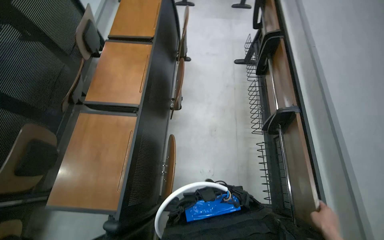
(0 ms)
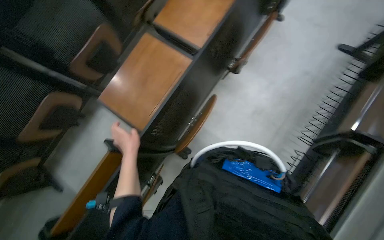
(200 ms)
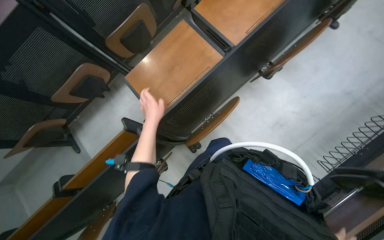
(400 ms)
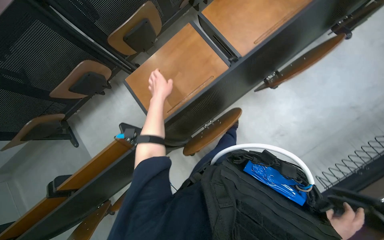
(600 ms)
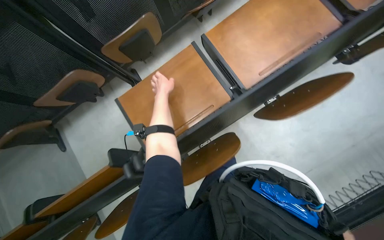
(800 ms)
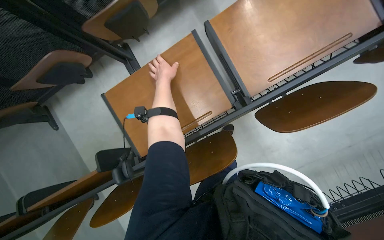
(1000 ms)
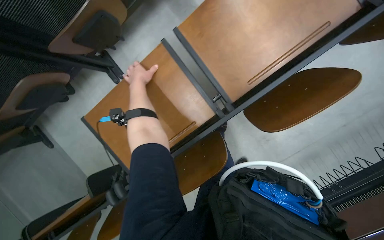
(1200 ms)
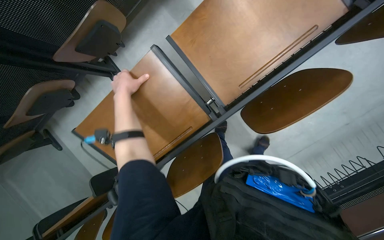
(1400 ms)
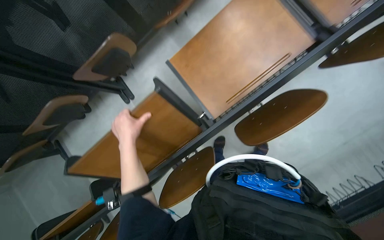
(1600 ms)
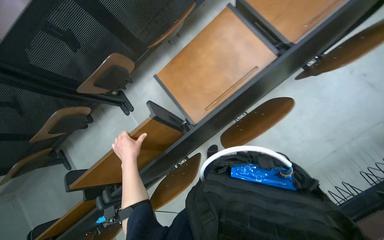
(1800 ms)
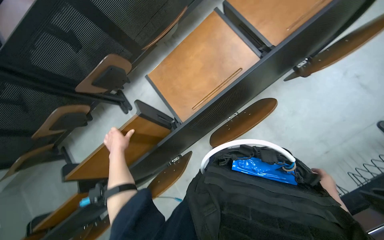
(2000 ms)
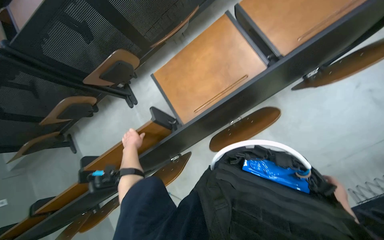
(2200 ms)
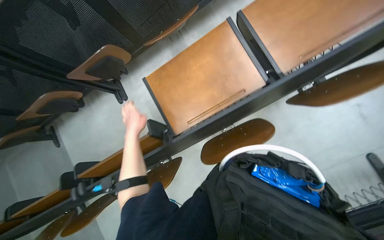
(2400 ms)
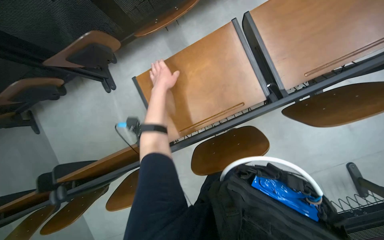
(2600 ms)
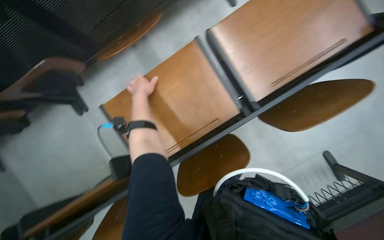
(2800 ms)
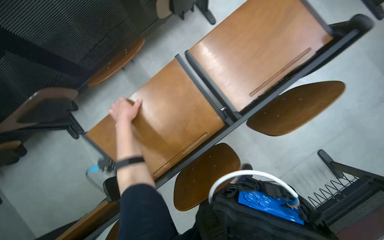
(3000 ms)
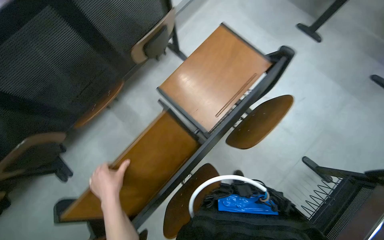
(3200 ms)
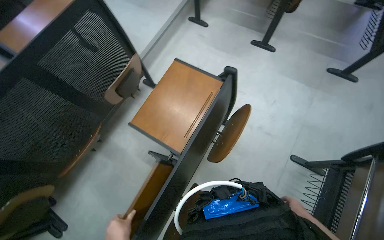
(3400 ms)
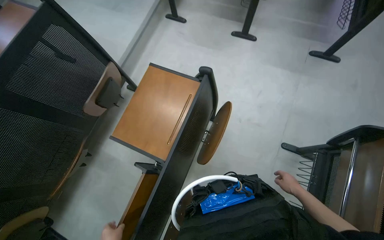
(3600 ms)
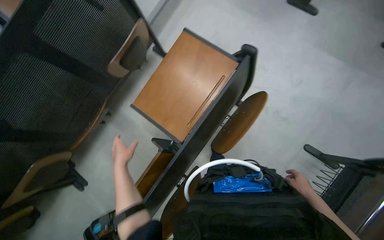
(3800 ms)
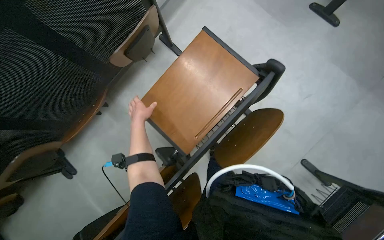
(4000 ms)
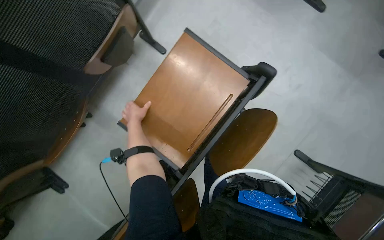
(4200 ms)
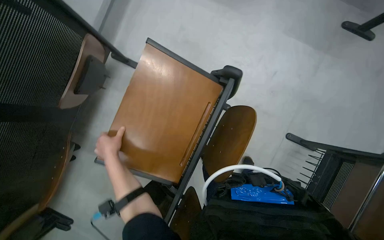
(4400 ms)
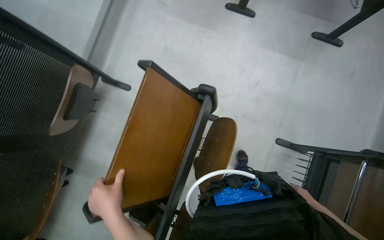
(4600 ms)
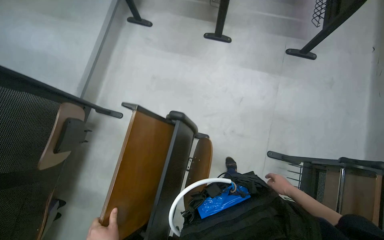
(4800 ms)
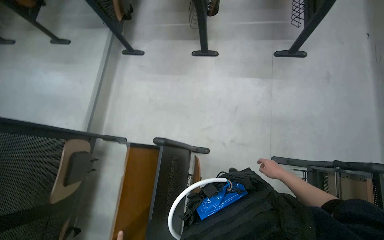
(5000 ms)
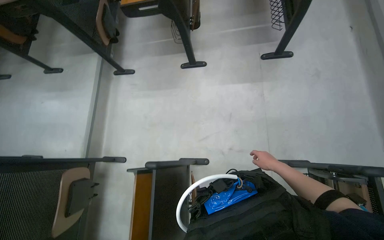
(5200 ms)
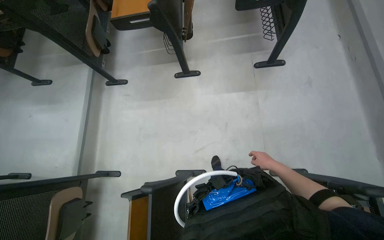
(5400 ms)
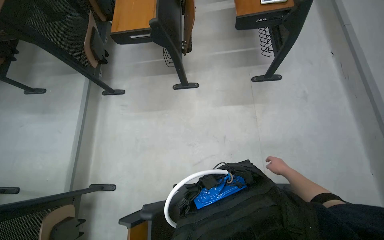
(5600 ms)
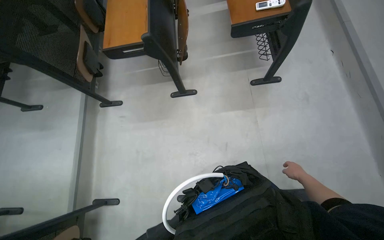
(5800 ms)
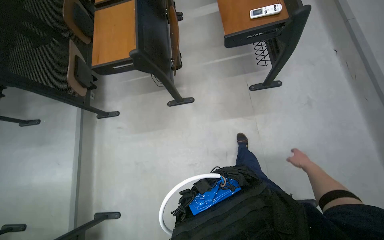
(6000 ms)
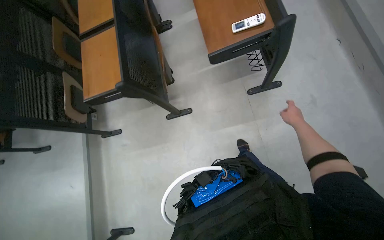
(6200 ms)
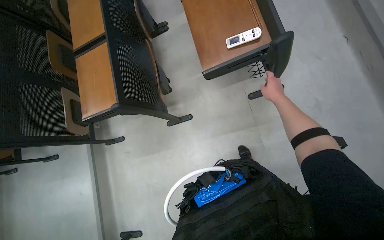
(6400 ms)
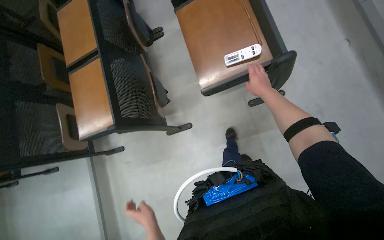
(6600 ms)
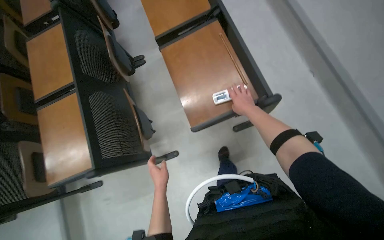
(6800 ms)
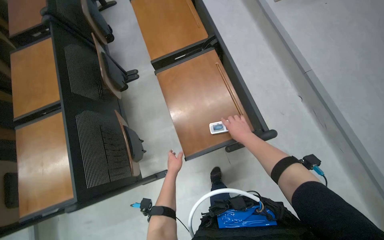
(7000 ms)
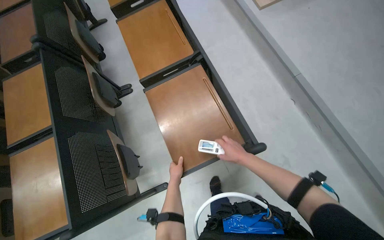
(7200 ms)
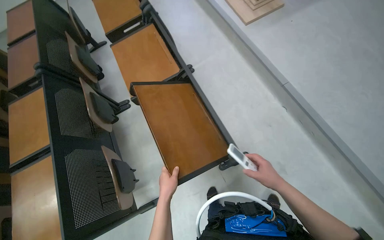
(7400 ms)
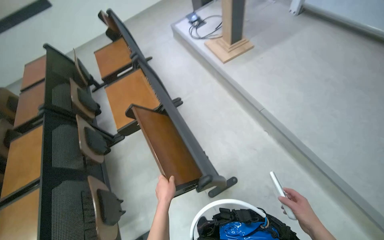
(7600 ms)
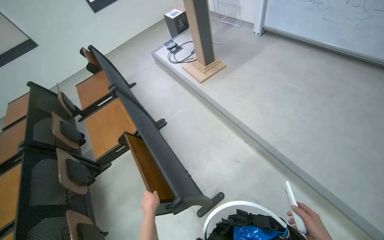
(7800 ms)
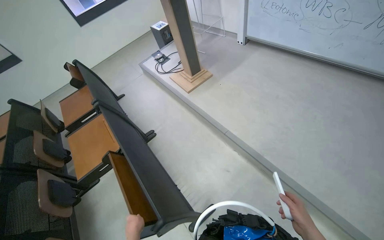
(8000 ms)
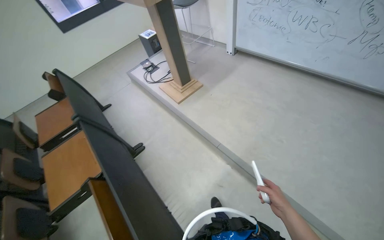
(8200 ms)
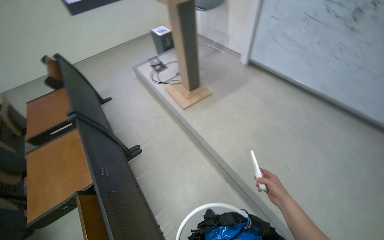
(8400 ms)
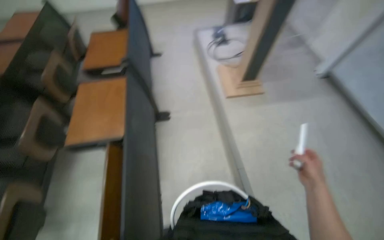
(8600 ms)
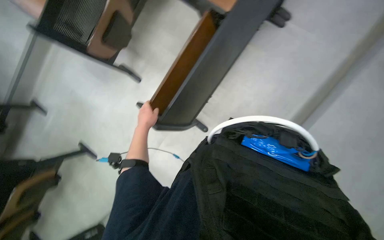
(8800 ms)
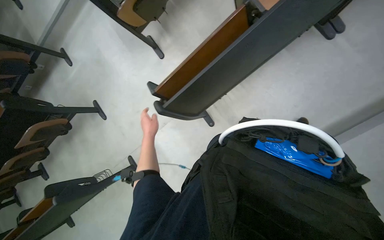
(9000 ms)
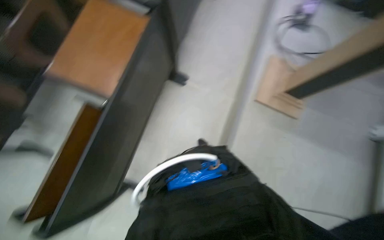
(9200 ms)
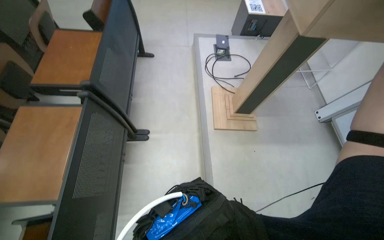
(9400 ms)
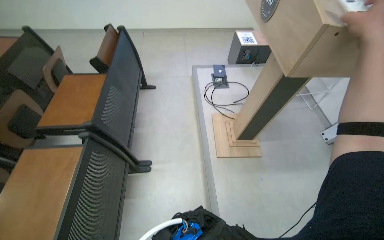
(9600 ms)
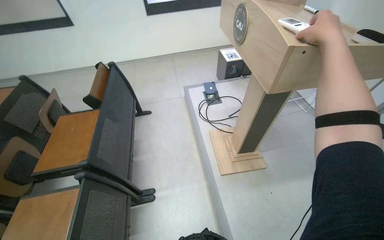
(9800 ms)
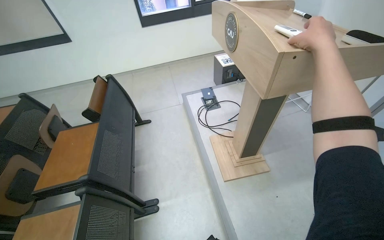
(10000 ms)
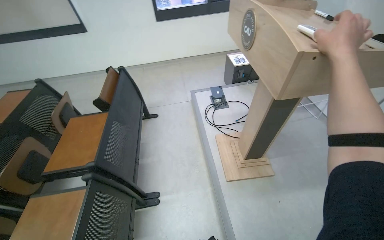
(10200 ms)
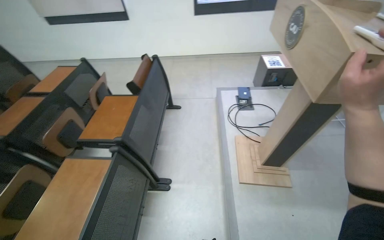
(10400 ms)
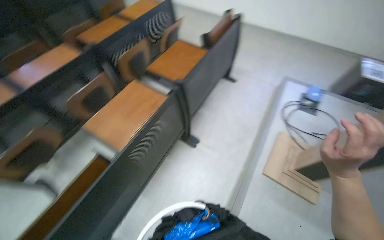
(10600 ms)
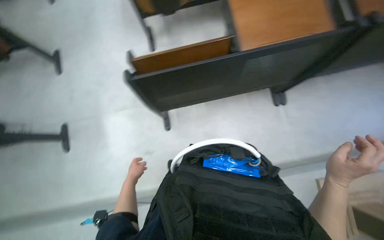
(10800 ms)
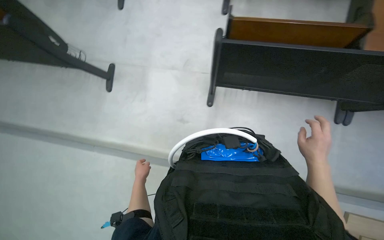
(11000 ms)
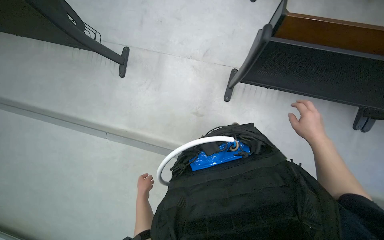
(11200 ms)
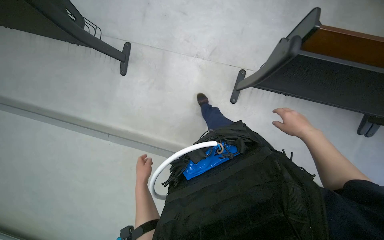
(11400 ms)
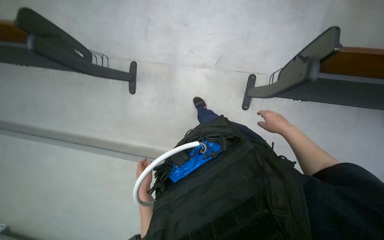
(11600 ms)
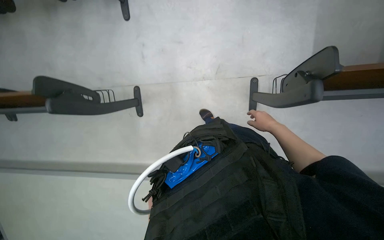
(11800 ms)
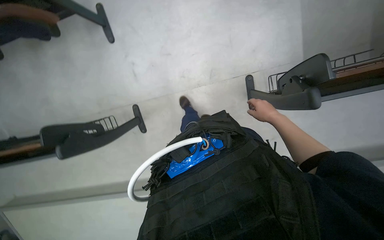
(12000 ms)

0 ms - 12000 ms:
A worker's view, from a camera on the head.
Job: organizing items.
The whole recording: Unfolding desks in classroom. The worker continues unfolding desks in the classroom.
0 ms - 1600 ms: The wearer looks some 45 degrees further to the left. The view tilts roughly 15 degrees downward.
1600 ms - 3000 ms: The left hand goes up the picture and returns, roughly 25 cm each way.
3000 ms - 4400 ms: The scene turns roughly 30 degrees counterclockwise in the picture.
4400 ms - 6000 ms: The head travels about 80 cm. The view tips upward by approximately 20 degrees. Everything in view rotates some 35 degrees counterclockwise.
6000 ms - 7600 ms: The camera travels approximately 70 cm. The wearer looks about 20 degrees further upward.
7600 ms - 9000 ms: The head rotates about 40 degrees to the left. The view tips downward by some 15 degrees.
9000 ms - 10400 ms: The wearer looks about 35 degrees further to the right. The view tilts about 35 degrees upward.
10400 ms - 12000 ms: The camera sweeps to the left, by approximately 30 degrees. The wearer looks approximately 15 degrees further downward.

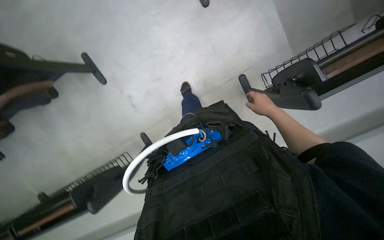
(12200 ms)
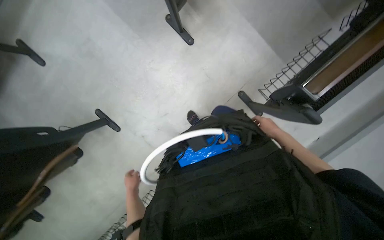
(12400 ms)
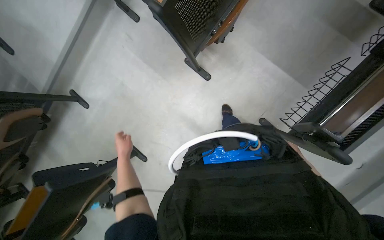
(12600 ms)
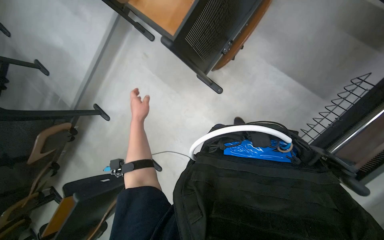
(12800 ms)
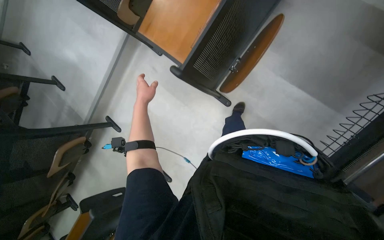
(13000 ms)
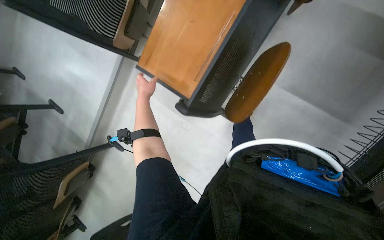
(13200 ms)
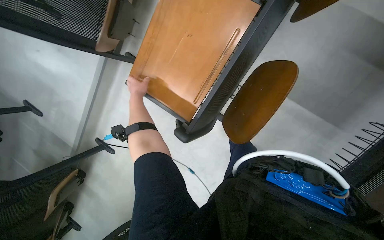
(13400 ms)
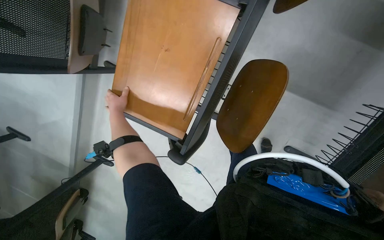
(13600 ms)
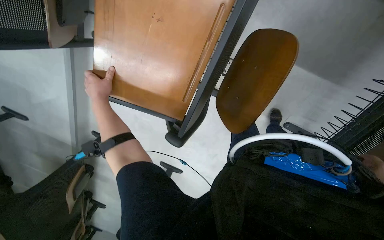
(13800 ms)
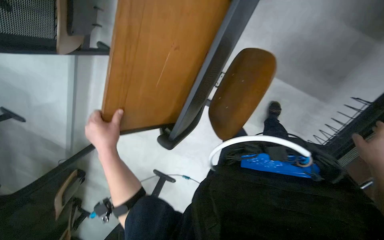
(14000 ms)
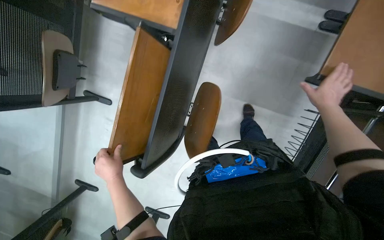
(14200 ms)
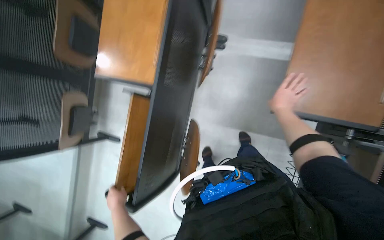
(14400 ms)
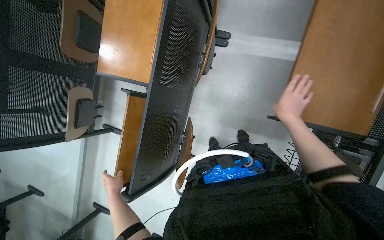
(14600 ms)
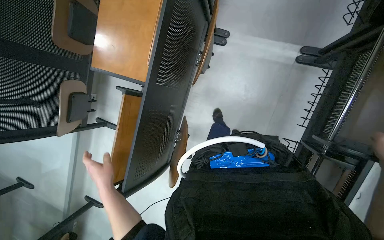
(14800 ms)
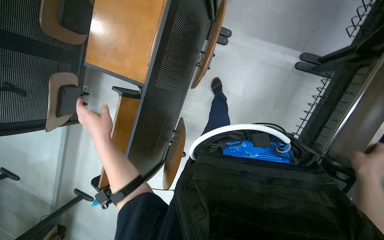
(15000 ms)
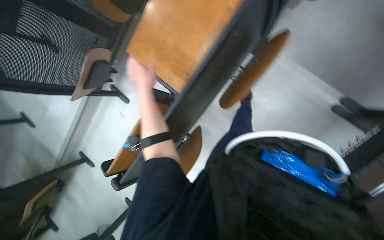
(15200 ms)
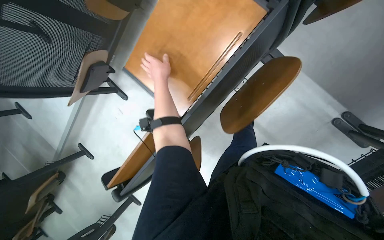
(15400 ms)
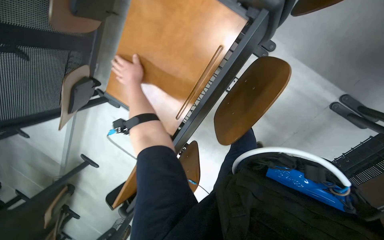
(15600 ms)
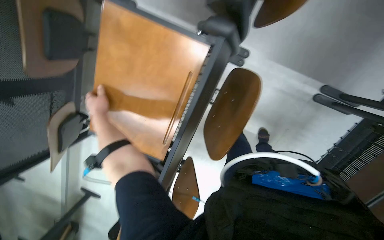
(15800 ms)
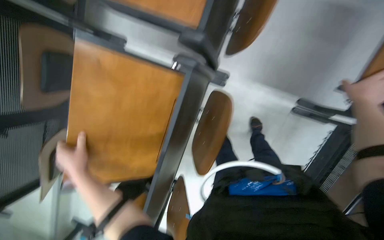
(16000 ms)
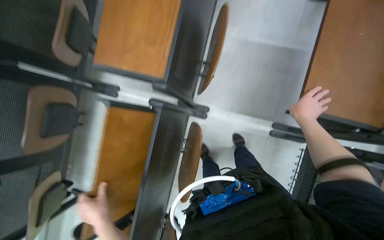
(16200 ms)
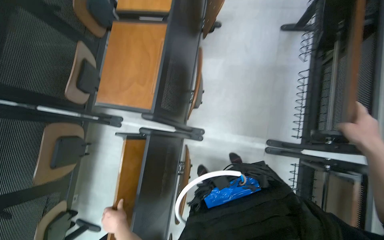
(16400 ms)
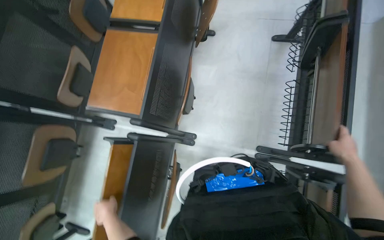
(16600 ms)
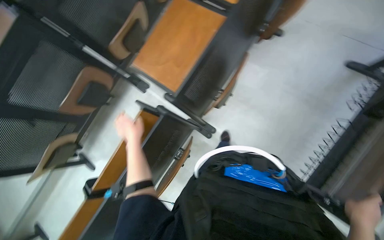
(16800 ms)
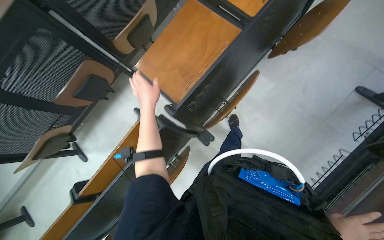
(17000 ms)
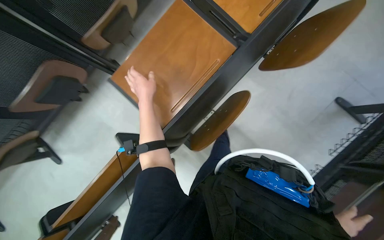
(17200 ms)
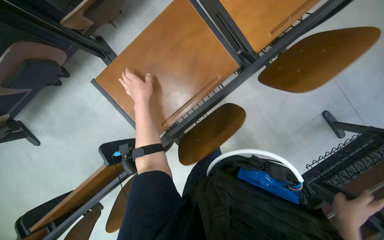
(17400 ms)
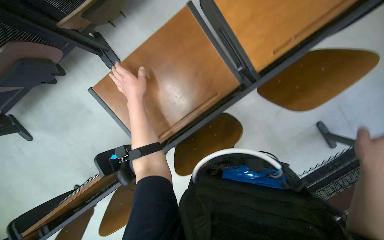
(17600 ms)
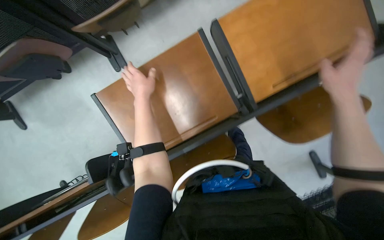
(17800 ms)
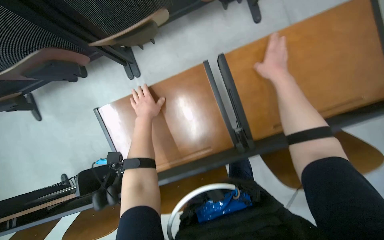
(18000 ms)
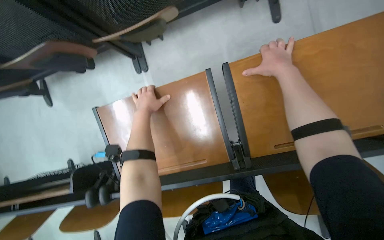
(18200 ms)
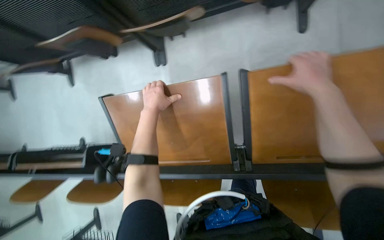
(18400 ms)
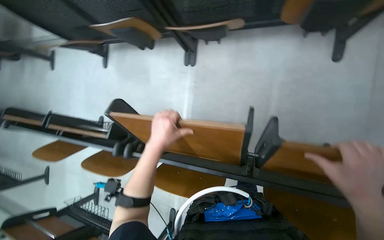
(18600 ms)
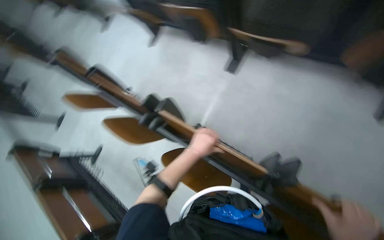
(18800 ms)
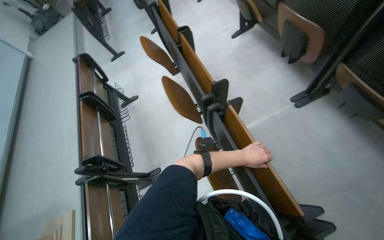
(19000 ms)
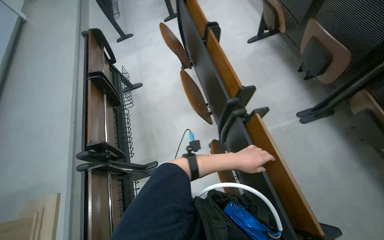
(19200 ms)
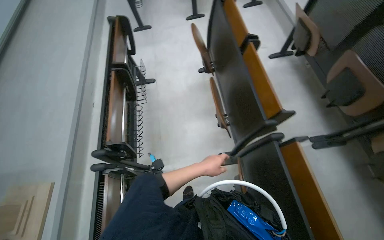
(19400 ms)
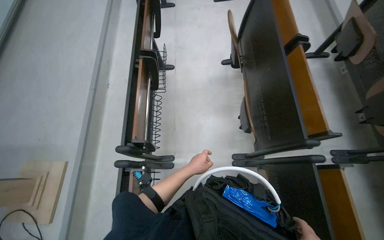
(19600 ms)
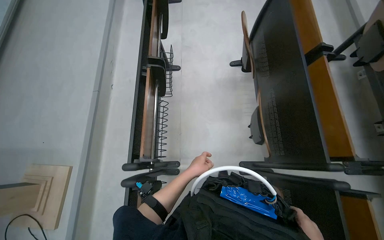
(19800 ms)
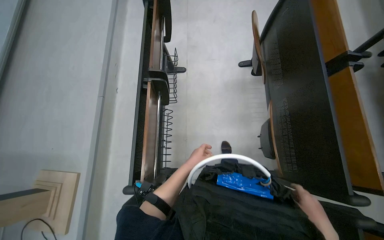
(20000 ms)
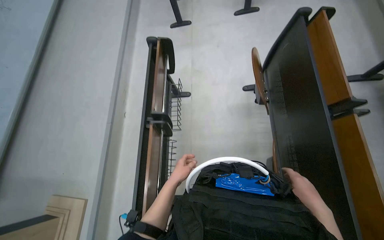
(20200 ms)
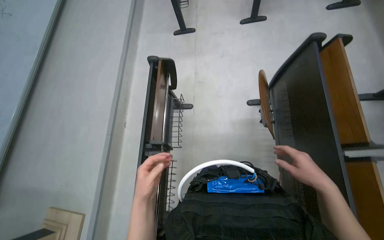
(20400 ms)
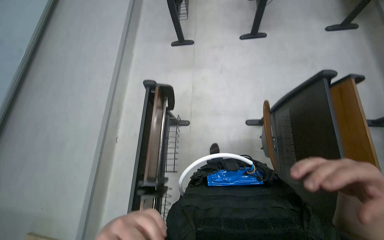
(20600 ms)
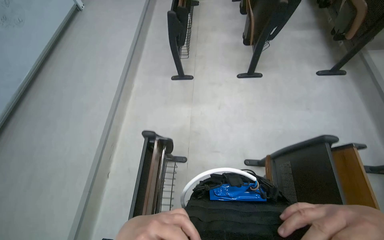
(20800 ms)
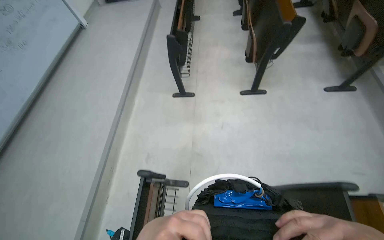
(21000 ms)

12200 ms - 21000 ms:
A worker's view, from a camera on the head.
Job: organizing items.
The whole recording: Unfolding desks in classroom. The worker continues unfolding desks in the classroom.
12200 ms - 13600 ms: The camera travels roughly 80 cm. The view swings approximately 15 degrees to the left. The scene rotates counterclockwise by approximately 35 degrees.
13600 ms - 15200 ms: The head travels some 40 cm.
15200 ms - 16600 ms: The camera is carried approximately 40 cm. The camera pitches upward, by some 25 degrees. Everything in view rotates some 30 degrees counterclockwise.
16600 ms - 18000 ms: The camera travels approximately 80 cm. The camera pitches downward, by approximately 20 degrees. Everything in view rotates about 55 degrees clockwise.
18000 ms - 19600 ms: The camera travels approximately 70 cm. The head rotates about 110 degrees to the left.
19600 ms - 21000 ms: The camera travels about 1 m.
